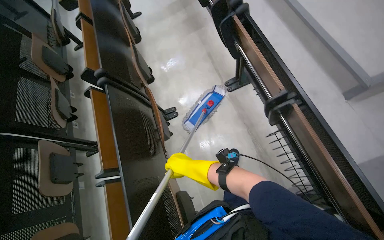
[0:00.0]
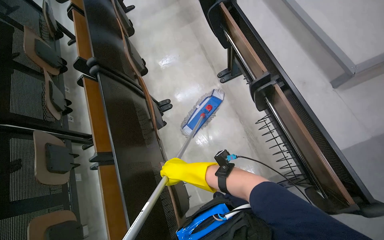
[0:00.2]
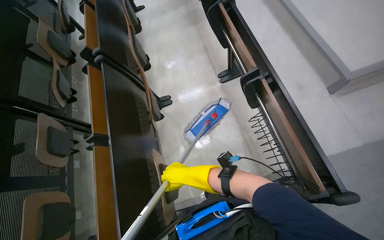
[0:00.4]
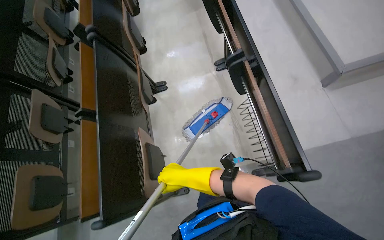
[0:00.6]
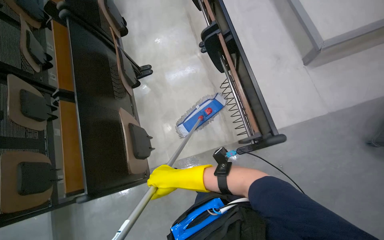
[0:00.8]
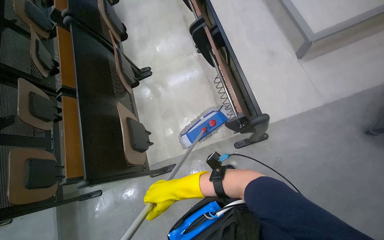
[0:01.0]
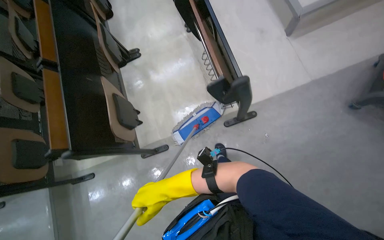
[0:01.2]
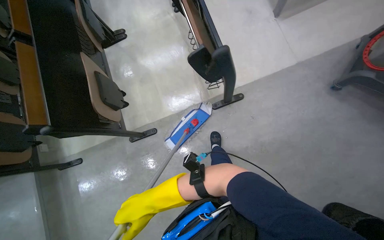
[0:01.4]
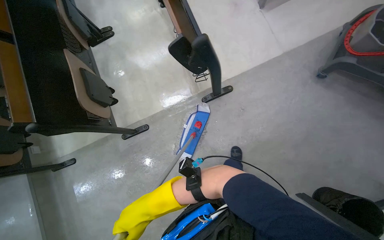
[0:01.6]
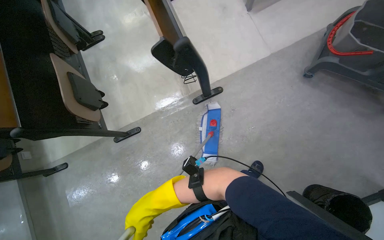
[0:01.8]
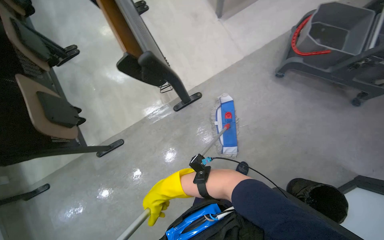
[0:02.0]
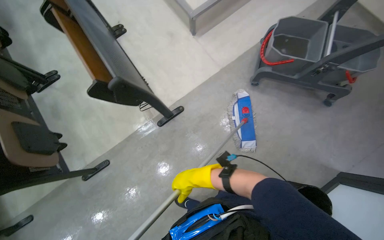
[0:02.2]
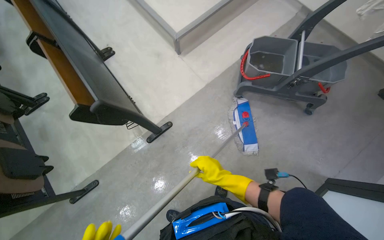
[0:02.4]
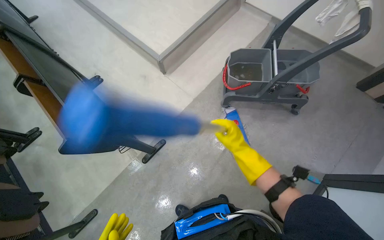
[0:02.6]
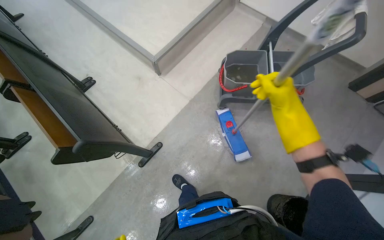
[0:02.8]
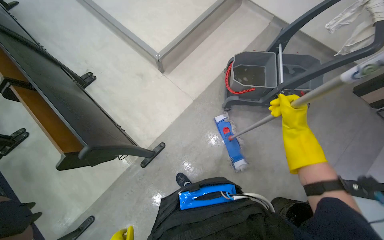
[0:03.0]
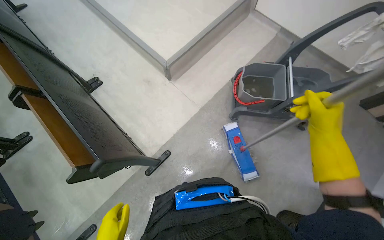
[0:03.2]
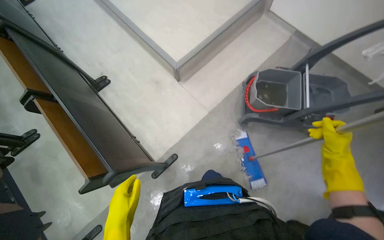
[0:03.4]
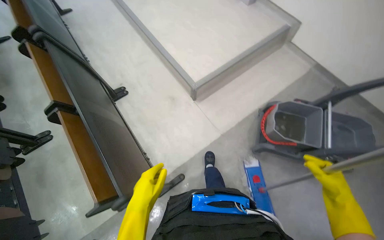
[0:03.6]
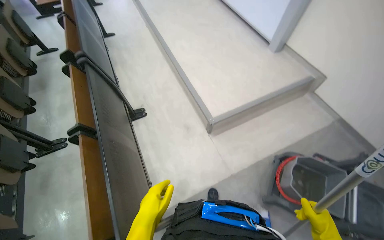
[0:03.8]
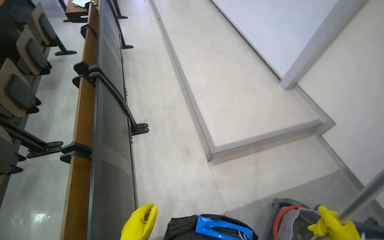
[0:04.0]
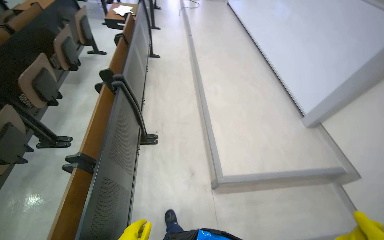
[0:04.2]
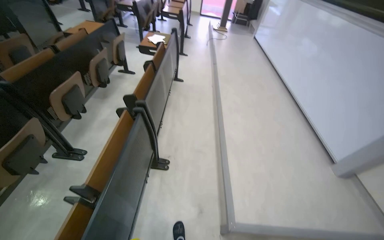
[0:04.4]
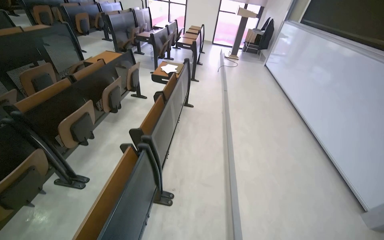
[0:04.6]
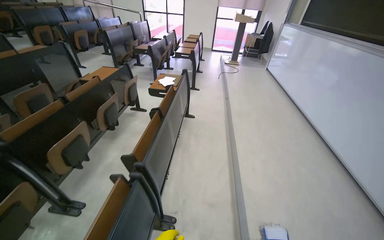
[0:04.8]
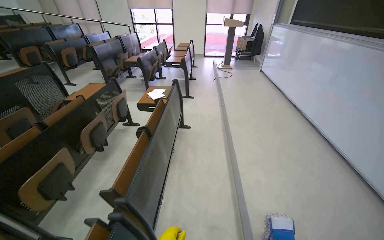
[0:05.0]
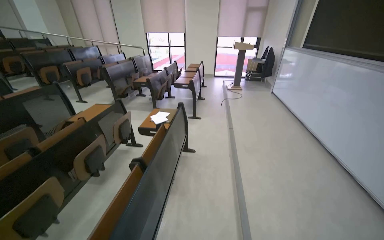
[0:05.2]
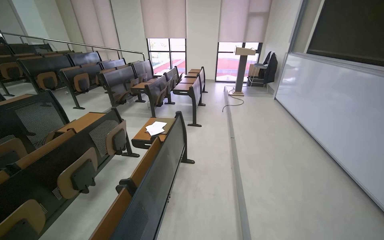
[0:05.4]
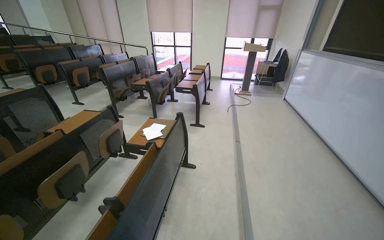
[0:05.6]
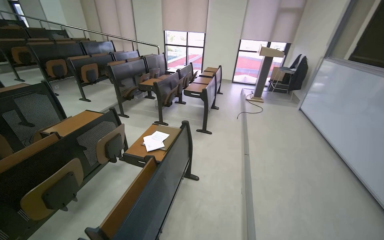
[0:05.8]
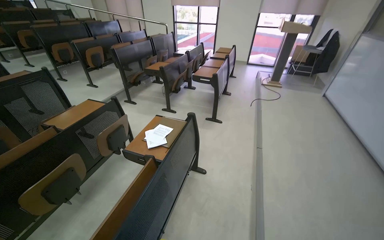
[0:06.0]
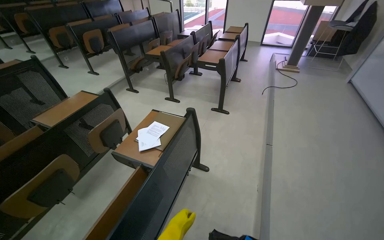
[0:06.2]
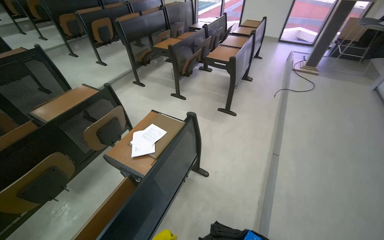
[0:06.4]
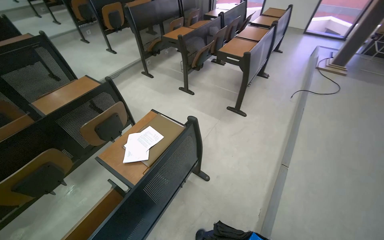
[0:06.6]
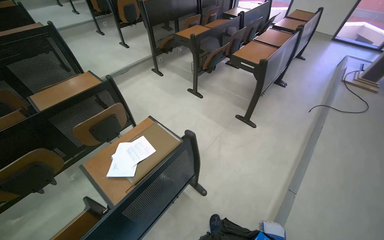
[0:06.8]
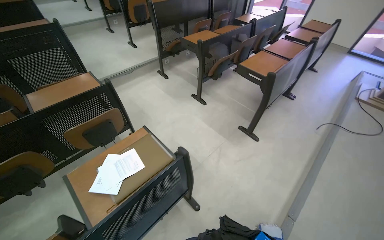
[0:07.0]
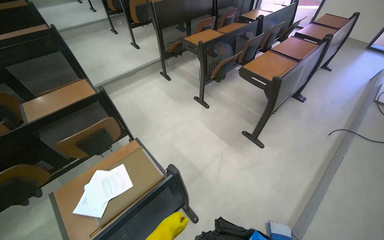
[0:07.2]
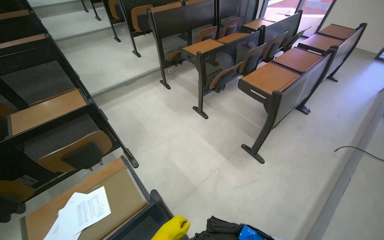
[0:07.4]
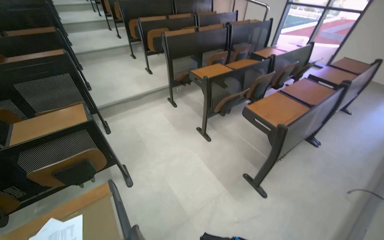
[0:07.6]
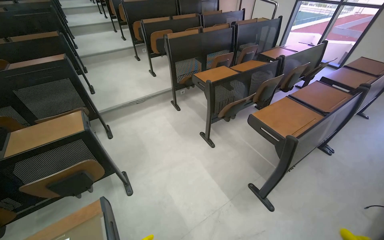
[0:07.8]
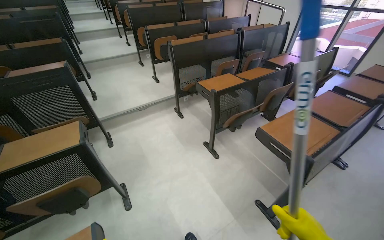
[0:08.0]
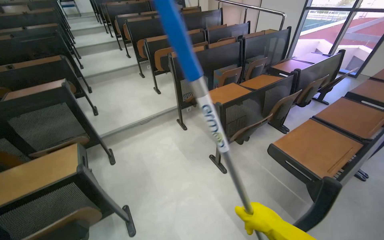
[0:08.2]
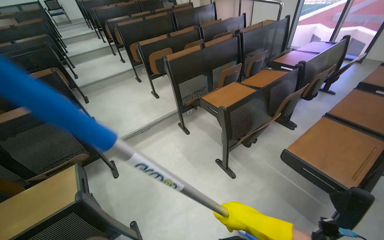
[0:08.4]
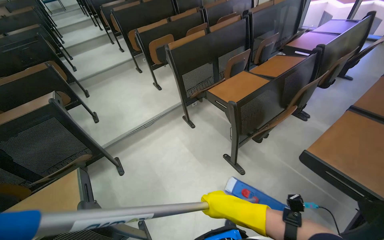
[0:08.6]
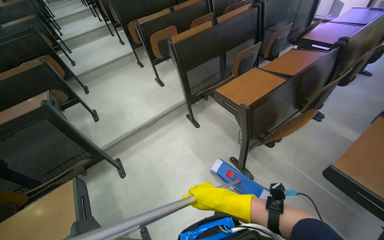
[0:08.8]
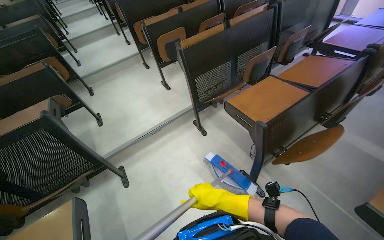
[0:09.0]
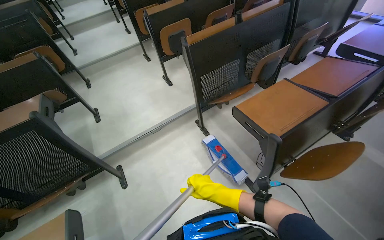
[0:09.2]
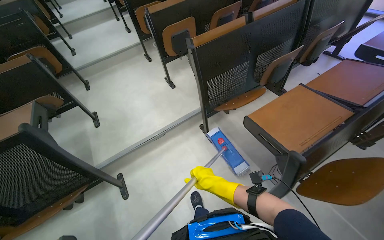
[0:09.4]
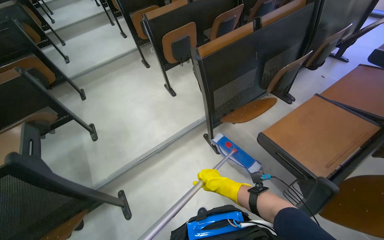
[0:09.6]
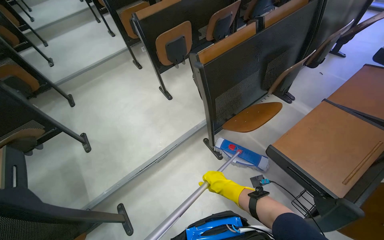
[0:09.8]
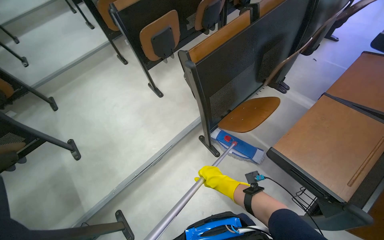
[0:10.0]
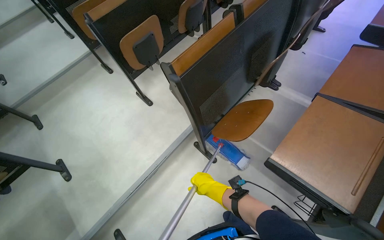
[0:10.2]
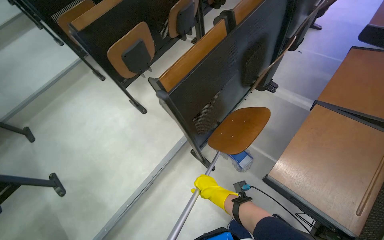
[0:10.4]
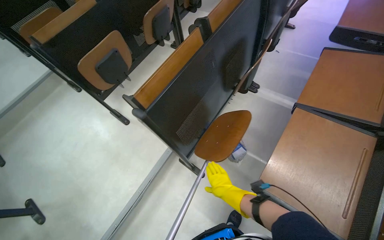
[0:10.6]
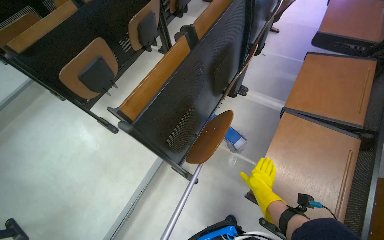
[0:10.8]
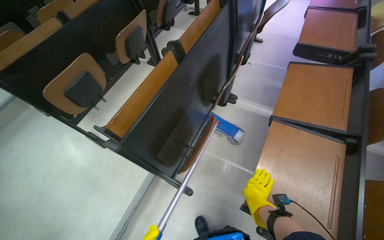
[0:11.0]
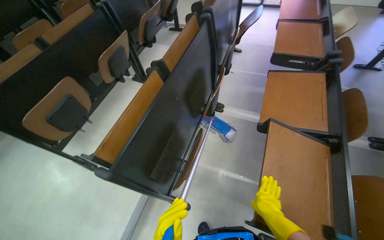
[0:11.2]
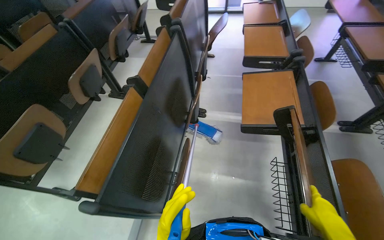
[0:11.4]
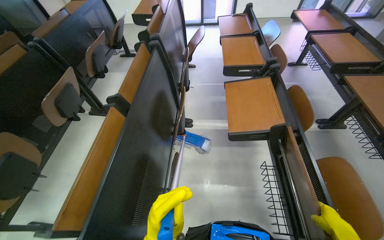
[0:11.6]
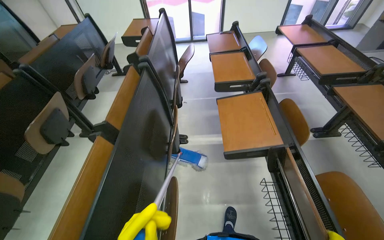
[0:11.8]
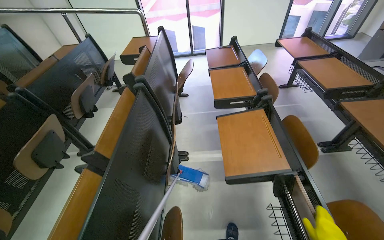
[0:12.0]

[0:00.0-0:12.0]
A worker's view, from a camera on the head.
Job: mopping floor.
The whole recording: Mopping classroom floor. The worker mops the floor in the classroom between rows of desks.
0:00.0 to 0:01.6: The head travels about 80 cm.
0:01.6 to 0:03.0: The wearer's head swings some 25 degrees to the right. The view tips upward by approximately 15 degrees. The right hand heads to the right and up the picture, covering approximately 90 cm.
0:03.0 to 0:04.4: The camera travels about 80 cm. The head turns to the left by roughly 50 degrees. The view tips upward by some 30 degrees.
0:04.4 to 0:06.0: The camera travels approximately 1.5 m. The camera sweeps to the left, by approximately 15 degrees.
0:06.0 to 0:07.6: The camera travels some 1 m. The wearer looks about 35 degrees further to the left.
0:07.6 to 0:09.0: The head travels approximately 90 cm.
0:09.0 to 0:10.4: The head travels some 90 cm.
0:10.4 to 0:12.0: The wearer moves approximately 40 cm. The wearer looks roughly 40 degrees further to the right. The camera pitches upward, by approximately 20 degrees.

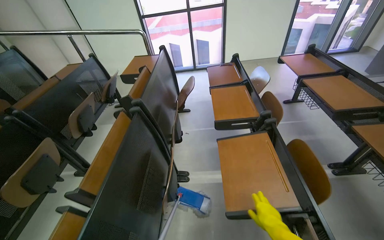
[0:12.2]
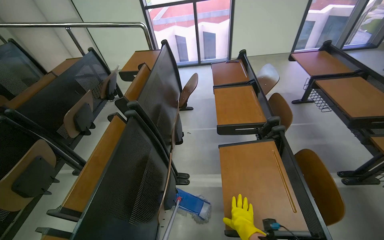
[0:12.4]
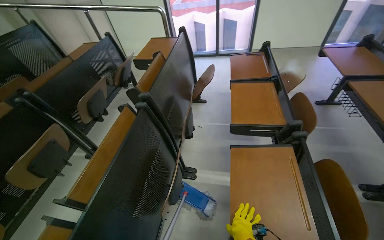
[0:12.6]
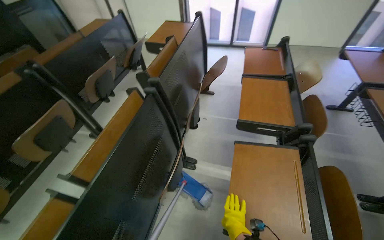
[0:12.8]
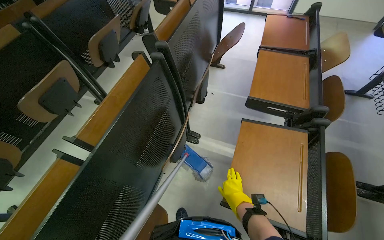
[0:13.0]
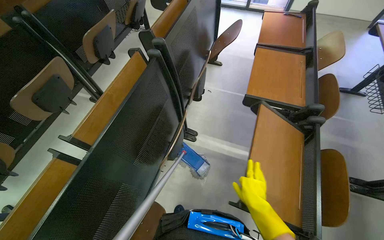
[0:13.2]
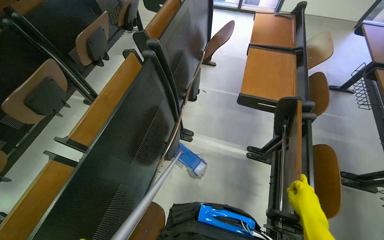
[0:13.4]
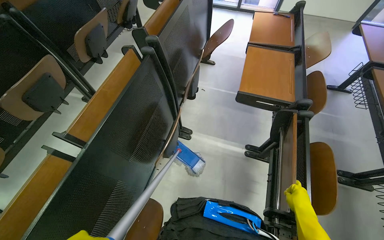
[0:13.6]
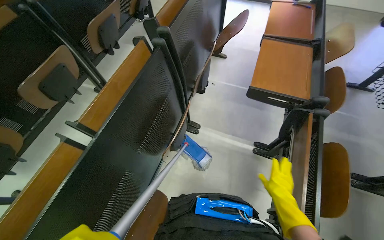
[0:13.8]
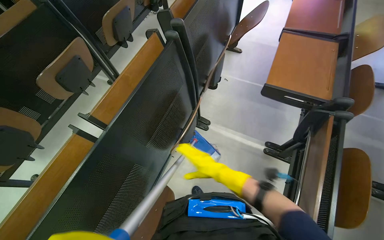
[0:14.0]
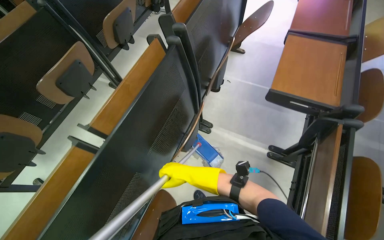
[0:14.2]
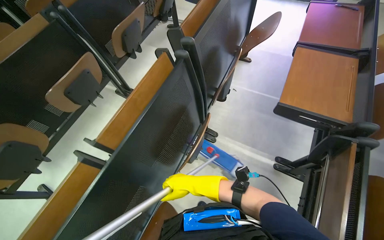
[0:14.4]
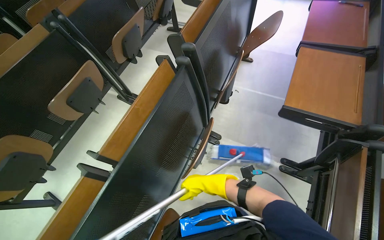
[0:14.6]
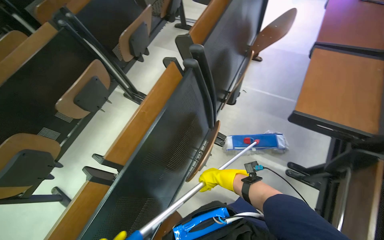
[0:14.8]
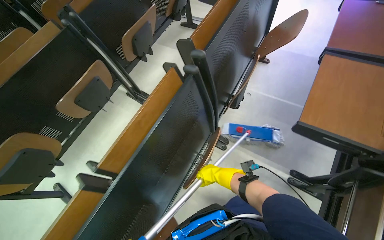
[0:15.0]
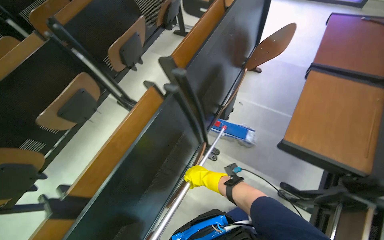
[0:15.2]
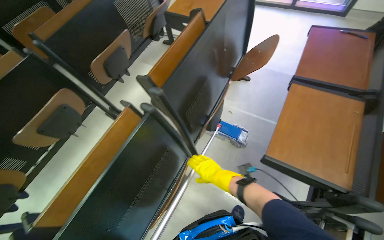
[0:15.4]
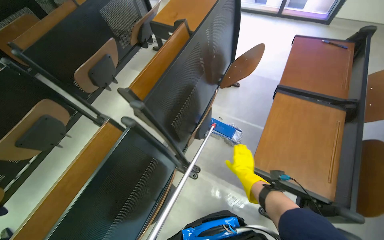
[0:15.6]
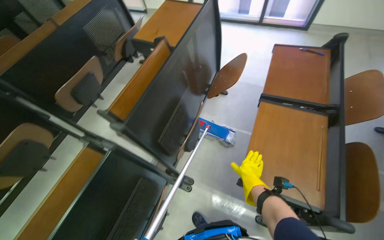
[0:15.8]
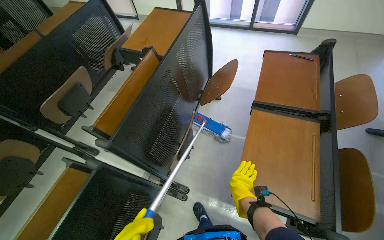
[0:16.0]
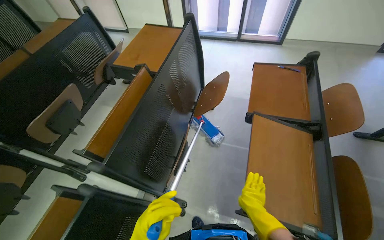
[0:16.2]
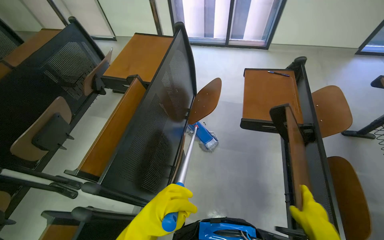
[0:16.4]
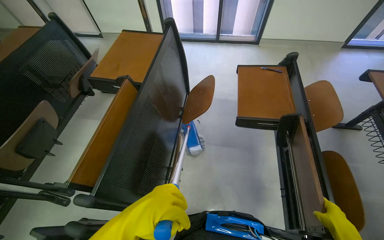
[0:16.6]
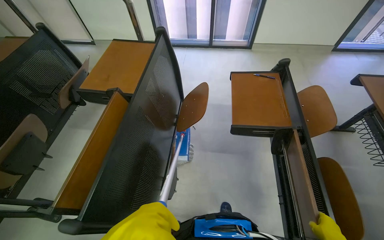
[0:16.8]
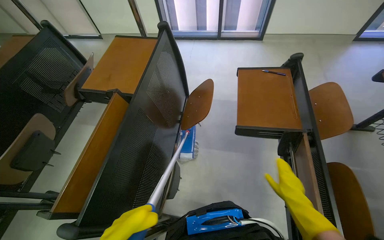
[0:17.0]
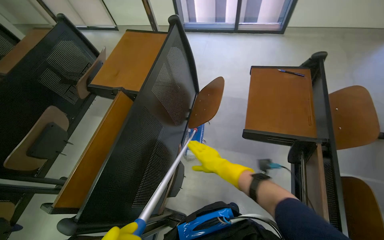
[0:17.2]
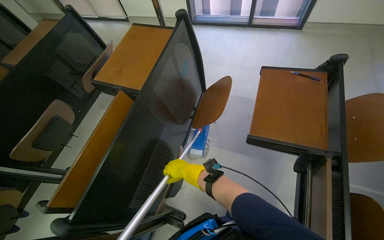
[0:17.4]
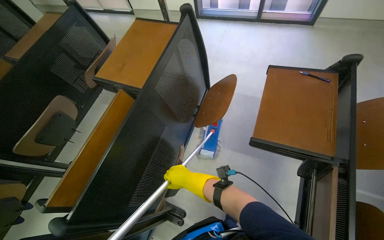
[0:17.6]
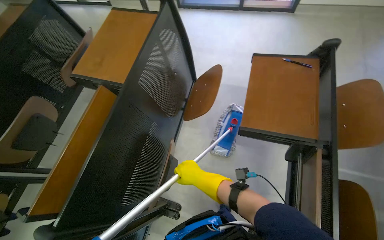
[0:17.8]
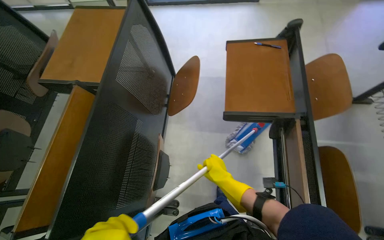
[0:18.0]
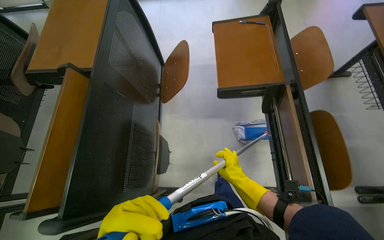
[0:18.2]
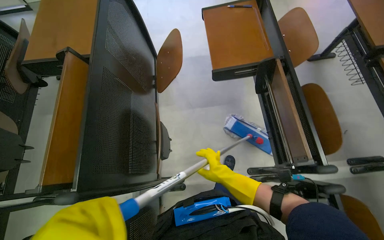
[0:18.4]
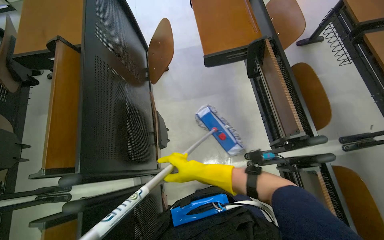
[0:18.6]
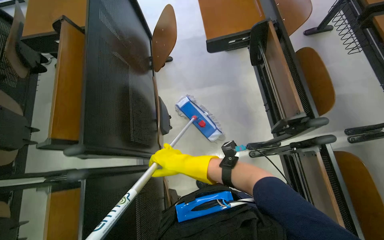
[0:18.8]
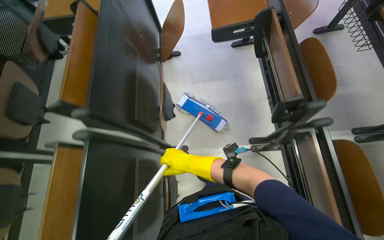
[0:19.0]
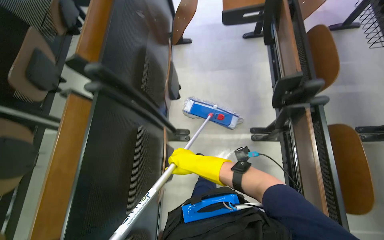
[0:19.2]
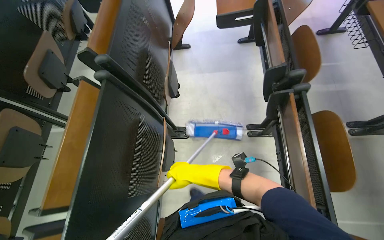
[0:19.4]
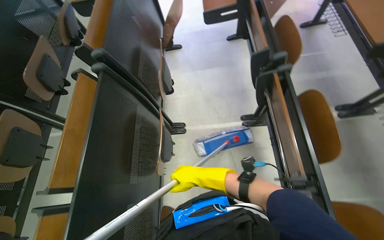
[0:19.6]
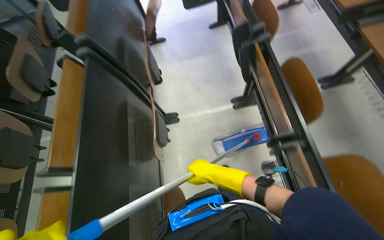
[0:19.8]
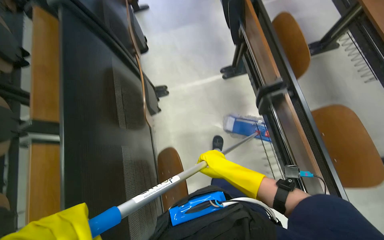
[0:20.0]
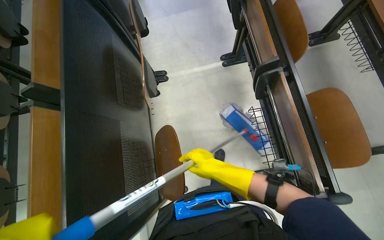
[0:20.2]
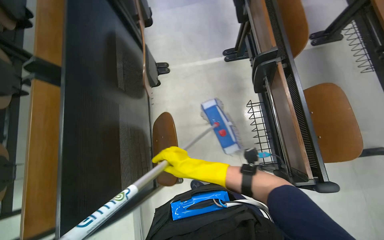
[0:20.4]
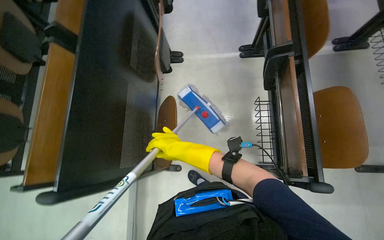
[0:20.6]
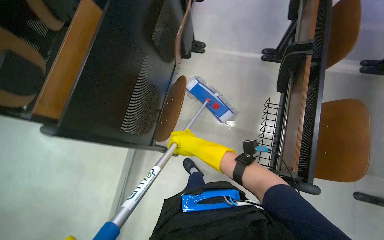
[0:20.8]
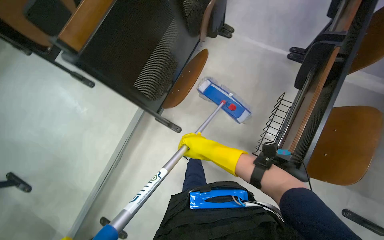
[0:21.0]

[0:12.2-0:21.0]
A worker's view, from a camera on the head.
Job: mopping floor.
The whole recording: Mopping classroom floor. The worker mops the floor in the classroom between rows of desks.
0:12.2 to 0:13.6: The wearer looks about 20 degrees further downward. The right hand heads to the right and up the picture, covering approximately 20 cm.
0:13.6 to 0:15.2: The right hand shifts about 60 cm up the picture, farther from the camera and to the left.
0:15.2 to 0:16.6: The head rotates approximately 20 degrees to the right.
0:18.0 to 0:19.6: The camera travels approximately 80 cm.
0:19.6 to 0:21.0: The wearer moves about 70 cm. The view tilts roughly 15 degrees downward. Everything in view rotates some 30 degrees clockwise.
